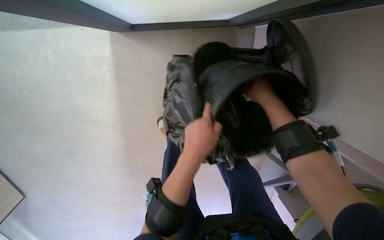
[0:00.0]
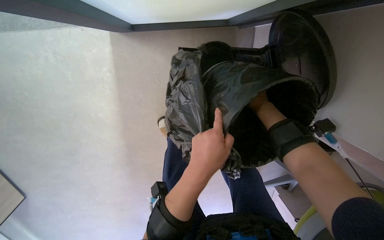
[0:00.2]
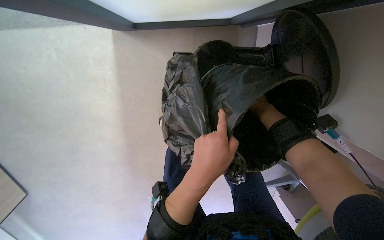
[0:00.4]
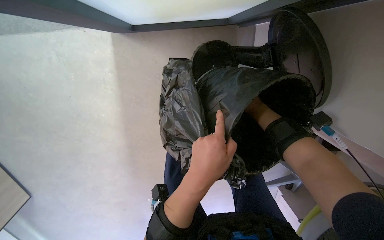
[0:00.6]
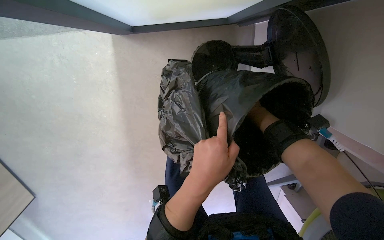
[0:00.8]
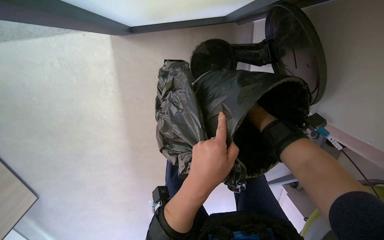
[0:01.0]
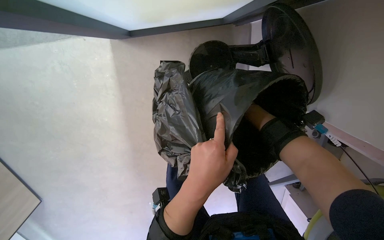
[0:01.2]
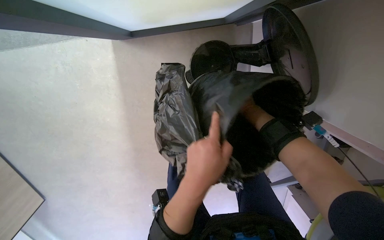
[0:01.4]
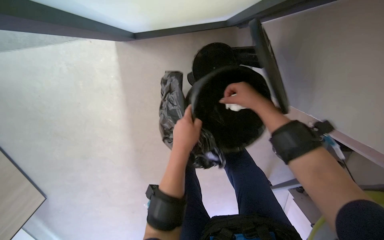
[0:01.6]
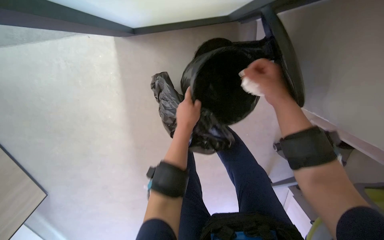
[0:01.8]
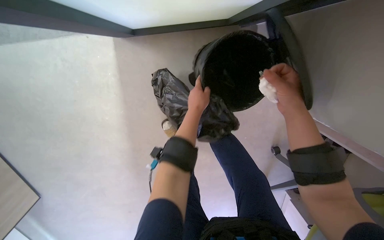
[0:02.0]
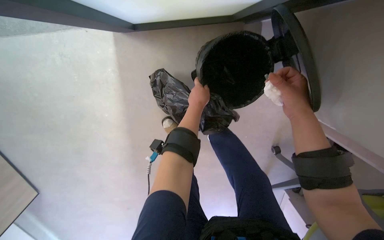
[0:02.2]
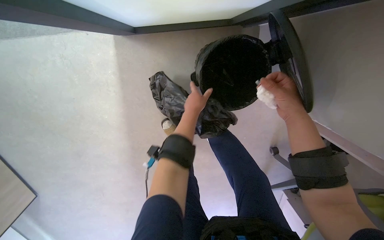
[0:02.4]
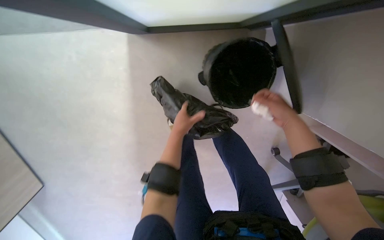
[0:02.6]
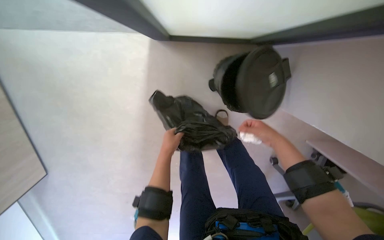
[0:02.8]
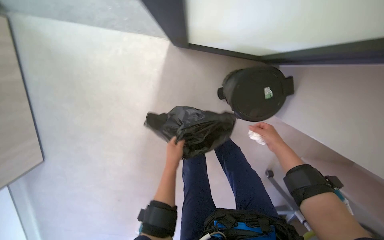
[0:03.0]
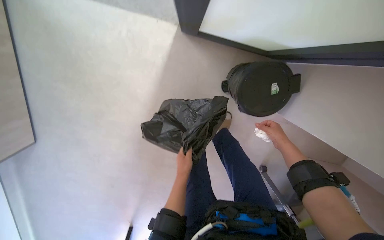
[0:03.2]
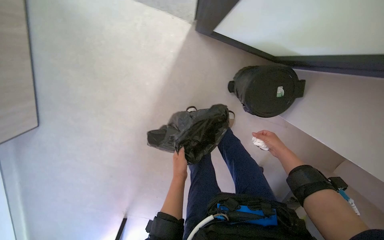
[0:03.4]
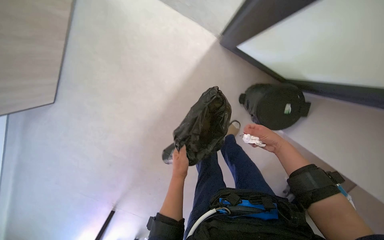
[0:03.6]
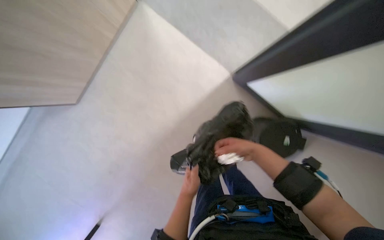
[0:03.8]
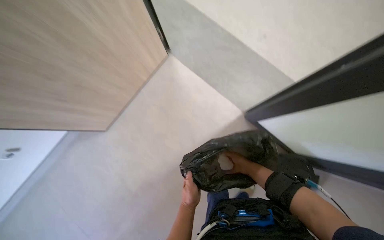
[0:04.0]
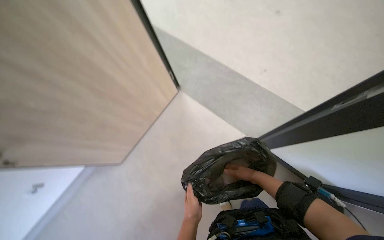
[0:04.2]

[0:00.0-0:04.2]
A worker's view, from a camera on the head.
Job: managing trash.
The whole recording: Emptying office trash bin. The worker empties the office trash bin, replaces the liner, and puts trash into a bag.
0.0 to 1.4 s: The right hand heads farther from the camera, covering roughly 15 cm.
1.4 to 2.8 s: The right hand heads nearer to the camera, covering roughly 25 cm, while the left hand shifts some 25 cm farther from the camera and to the left.
2.8 to 4.2 s: The head travels approximately 50 cm. The view tilts about 45 degrees upward. Everything in view rotates roughly 35 degrees clockwise.

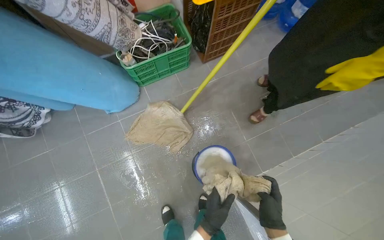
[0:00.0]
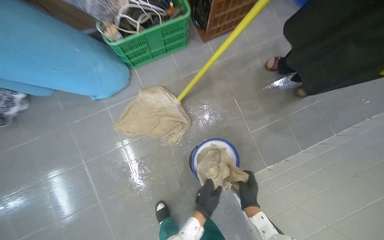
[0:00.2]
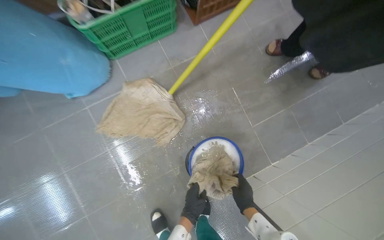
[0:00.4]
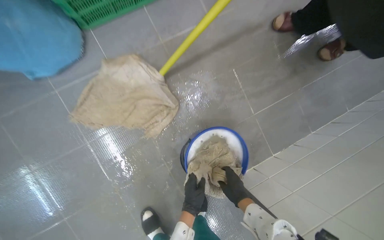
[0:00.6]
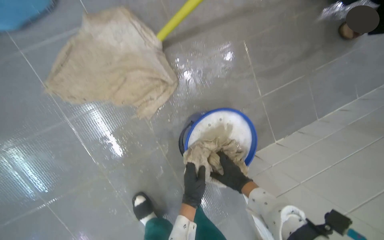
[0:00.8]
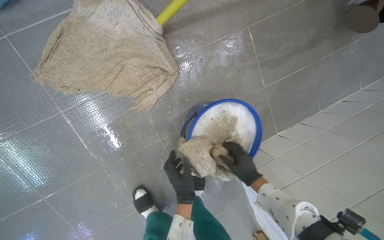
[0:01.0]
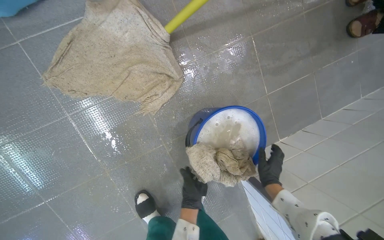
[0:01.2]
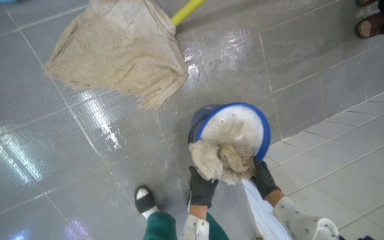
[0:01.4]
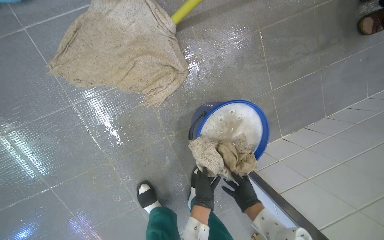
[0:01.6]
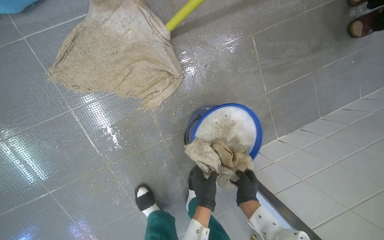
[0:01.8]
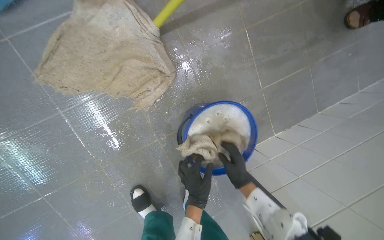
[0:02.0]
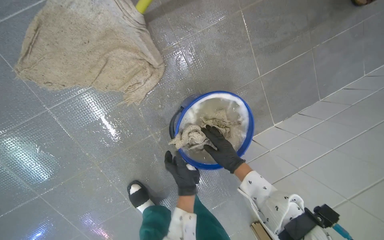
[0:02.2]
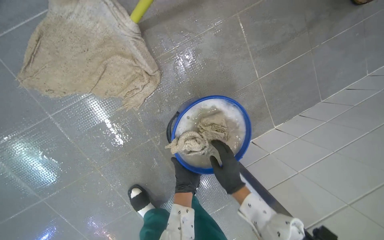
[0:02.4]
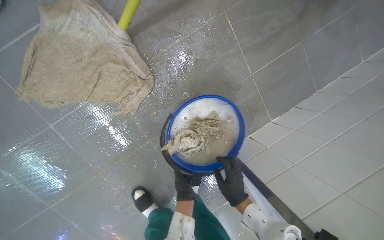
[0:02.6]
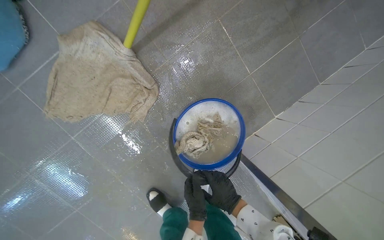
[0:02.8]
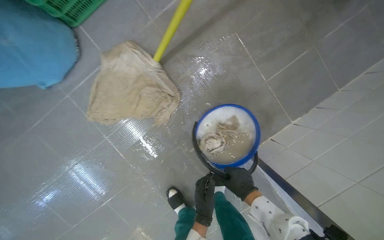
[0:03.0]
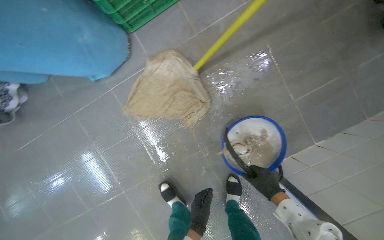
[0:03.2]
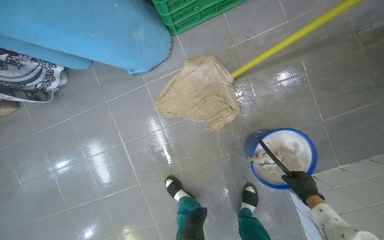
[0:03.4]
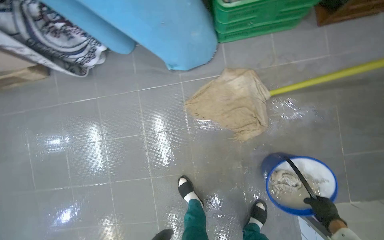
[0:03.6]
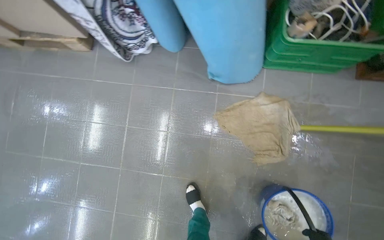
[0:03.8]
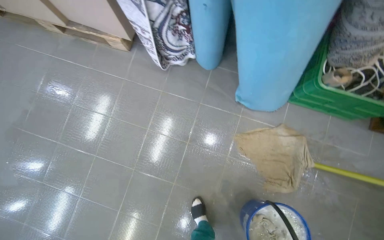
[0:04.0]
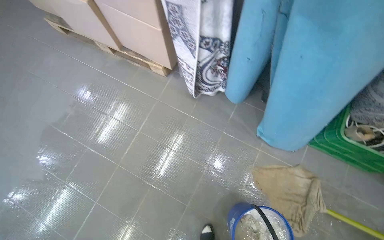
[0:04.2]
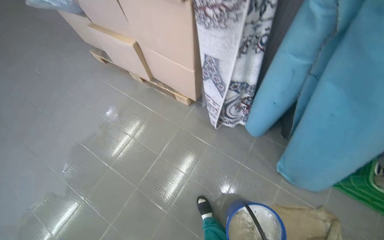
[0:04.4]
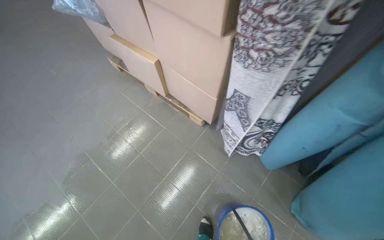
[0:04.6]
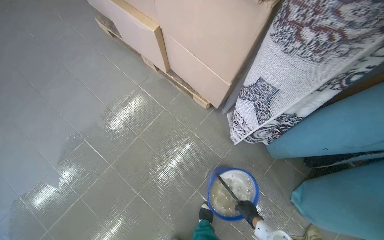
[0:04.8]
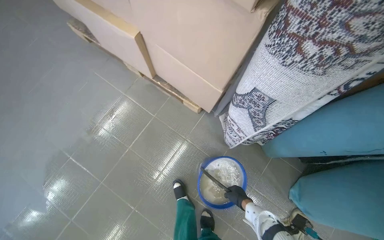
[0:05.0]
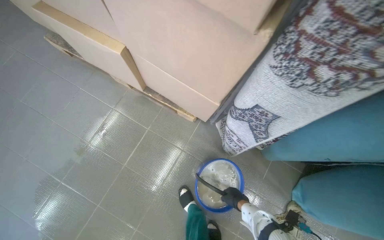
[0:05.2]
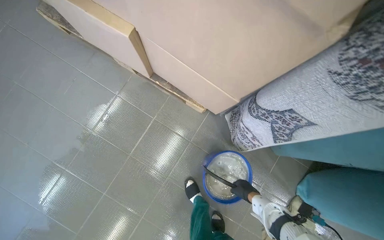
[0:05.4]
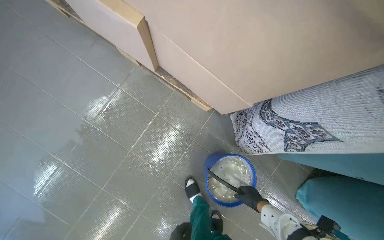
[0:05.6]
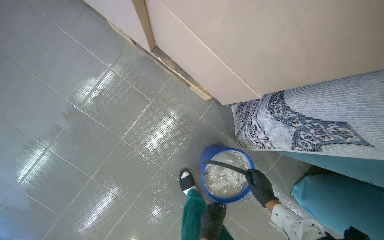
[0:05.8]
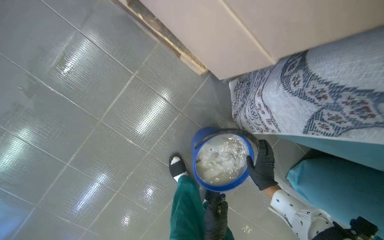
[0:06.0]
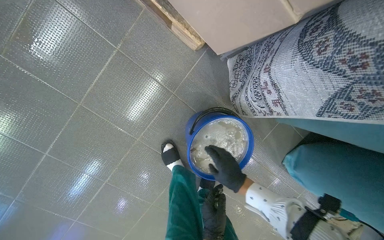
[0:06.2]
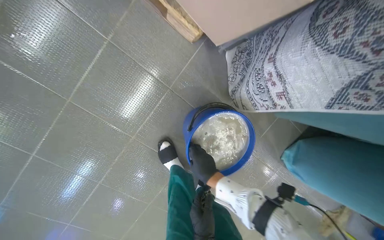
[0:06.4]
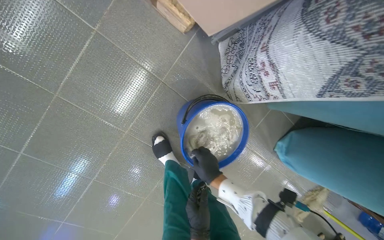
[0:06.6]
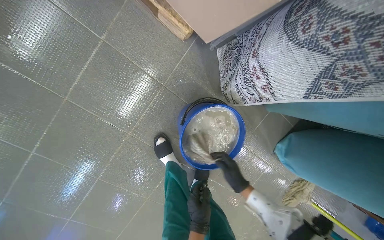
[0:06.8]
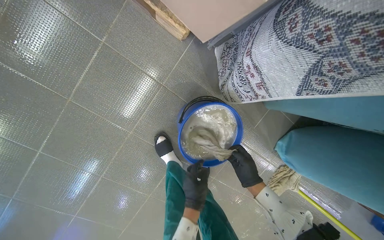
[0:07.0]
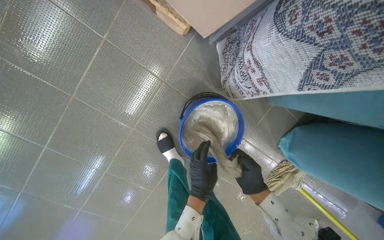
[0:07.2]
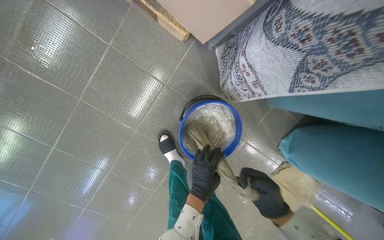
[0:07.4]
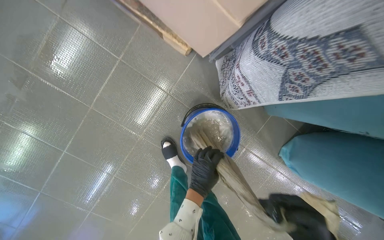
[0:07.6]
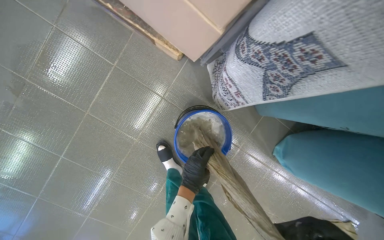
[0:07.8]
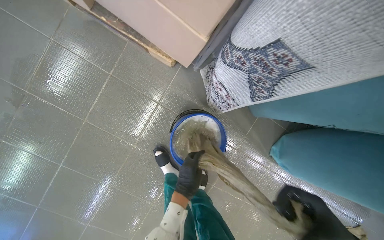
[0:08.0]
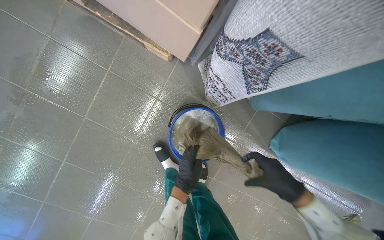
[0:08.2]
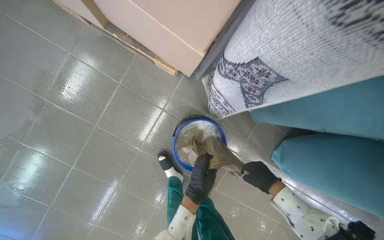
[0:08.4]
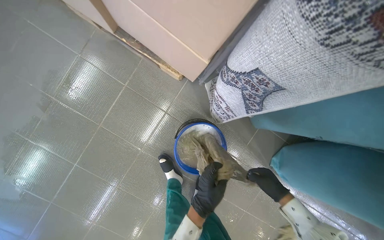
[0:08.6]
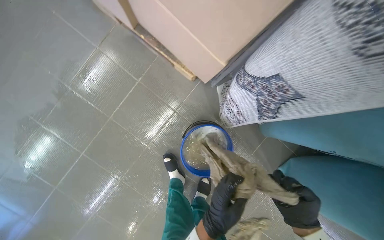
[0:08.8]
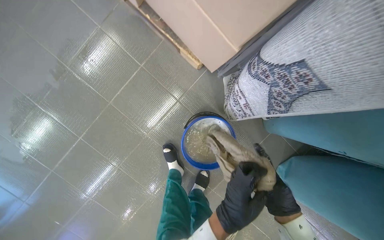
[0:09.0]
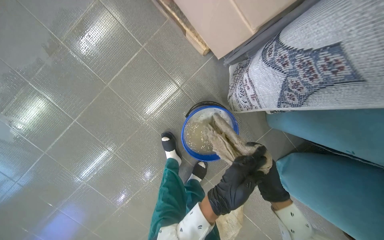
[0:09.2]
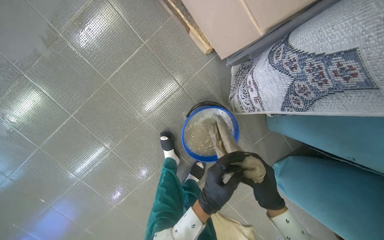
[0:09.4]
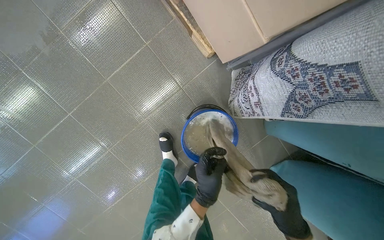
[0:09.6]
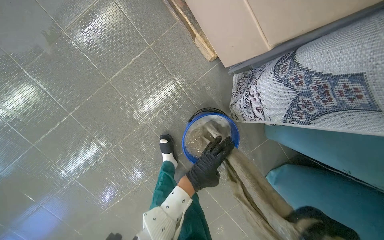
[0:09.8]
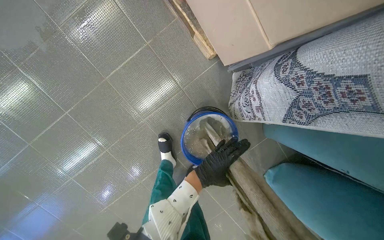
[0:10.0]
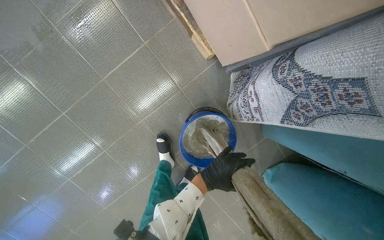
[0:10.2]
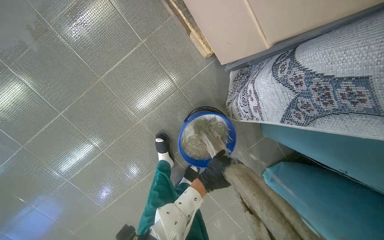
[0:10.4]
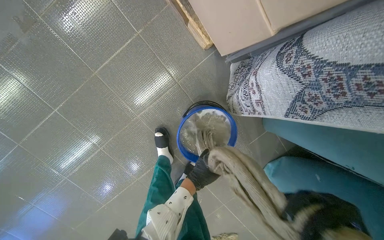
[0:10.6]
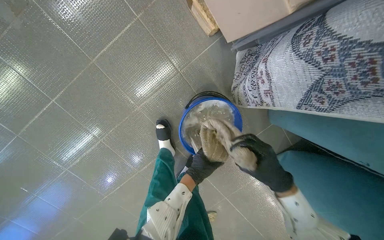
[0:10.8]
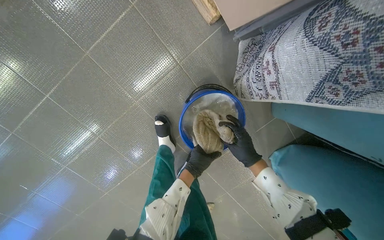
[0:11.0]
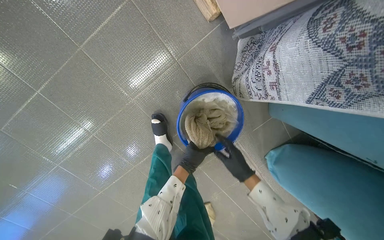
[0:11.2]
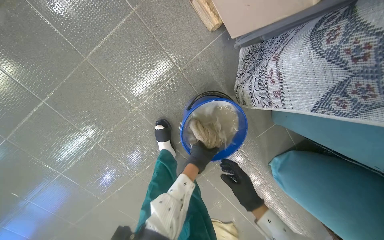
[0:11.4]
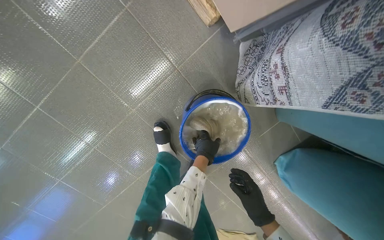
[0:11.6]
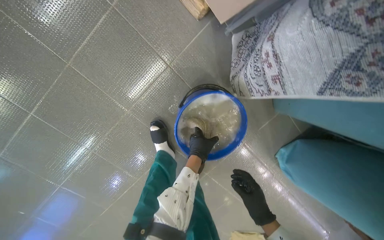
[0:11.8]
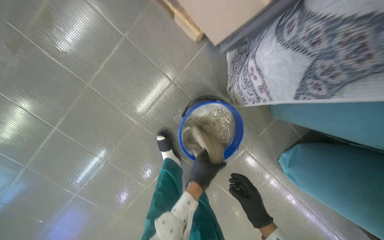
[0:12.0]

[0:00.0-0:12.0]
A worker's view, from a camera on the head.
Job: preparing cleaning supplies.
The whole recording: Wringing out mop cloth. The worker wrings out the mop cloth into a bucket.
0.0 to 1.6 s: The head travels about 50 cm. The view tips downward by some 20 degrees.
1.6 to 3.0 s: Both hands travel together nearer to the camera, some 15 cm.
3.0 to 4.4 s: The head travels about 1 m. The camera pitches upward, by approximately 25 degrees. The scene rotates clockwise by about 70 degrees.
4.4 to 6.0 s: The head travels some 70 cm. The wearer looks roughly 30 degrees further downward.
7.6 to 9.0 s: The left hand travels nearer to the camera and to the right by approximately 20 cm.
9.0 to 10.4 s: The left hand goes some 15 cm farther from the camera.

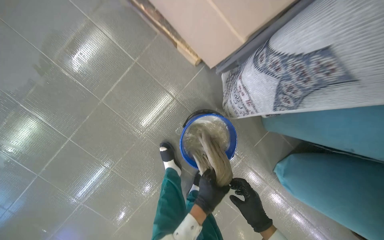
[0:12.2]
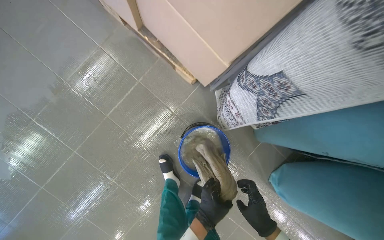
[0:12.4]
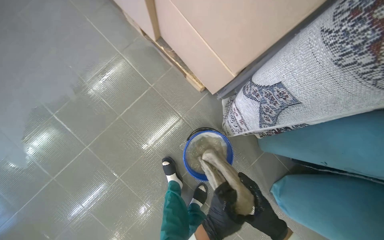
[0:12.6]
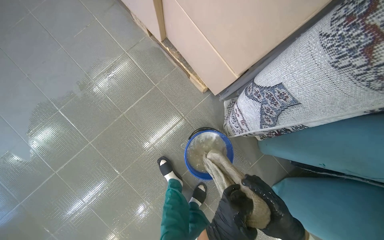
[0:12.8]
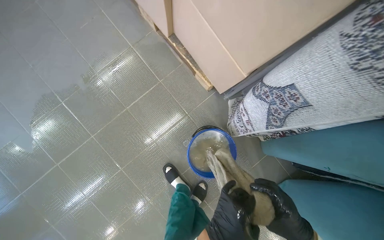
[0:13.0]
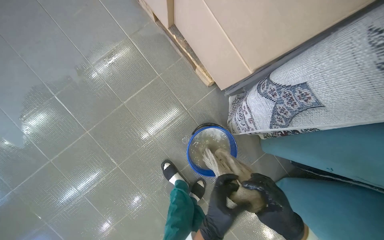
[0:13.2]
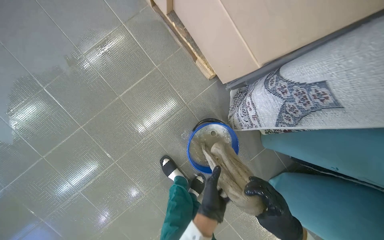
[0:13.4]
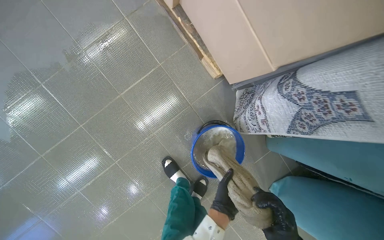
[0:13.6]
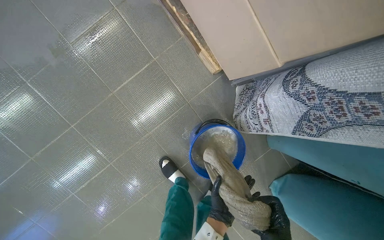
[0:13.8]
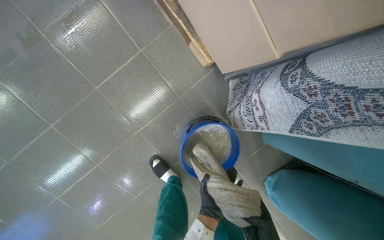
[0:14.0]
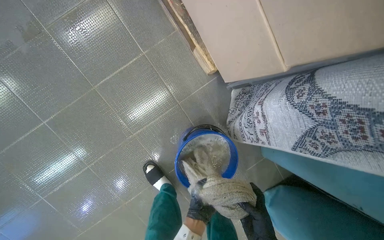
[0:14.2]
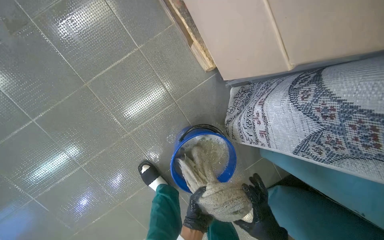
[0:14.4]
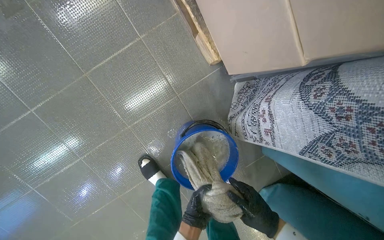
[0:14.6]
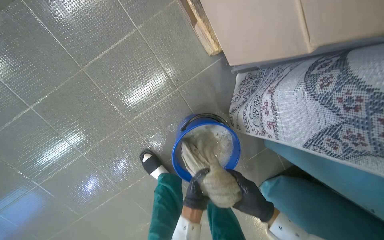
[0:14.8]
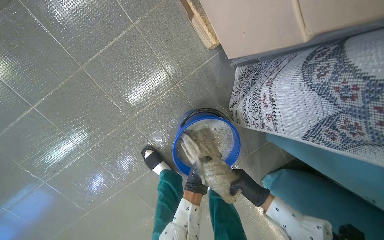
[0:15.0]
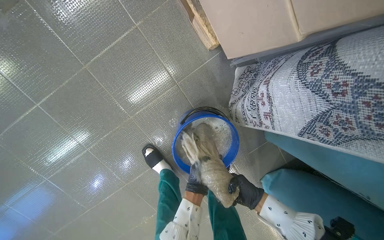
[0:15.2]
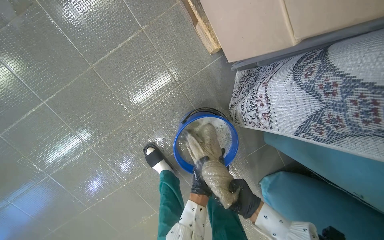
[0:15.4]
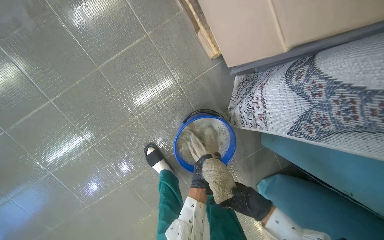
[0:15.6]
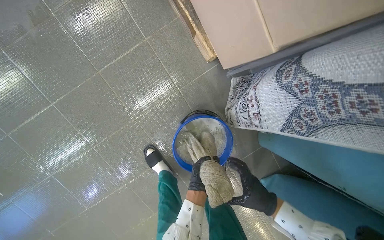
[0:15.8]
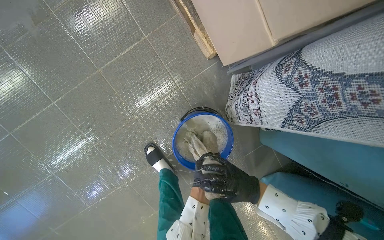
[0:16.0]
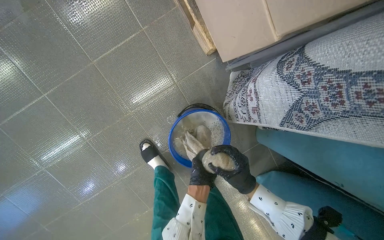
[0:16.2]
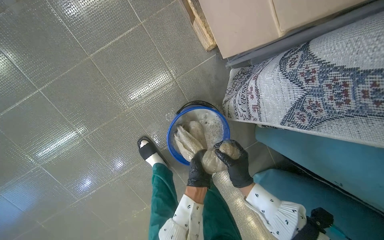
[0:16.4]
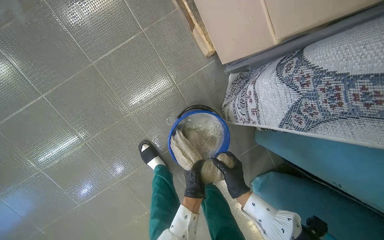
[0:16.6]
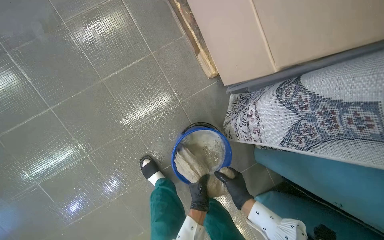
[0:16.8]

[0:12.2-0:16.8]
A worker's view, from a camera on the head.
Job: preparing cleaning supplies.
The whole recording: Wringing out mop cloth. The worker wrings out the mop cloth into a bucket.
15.2 to 16.8 s: The right hand moves nearer to the camera, approximately 10 cm.
